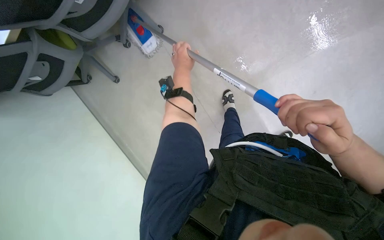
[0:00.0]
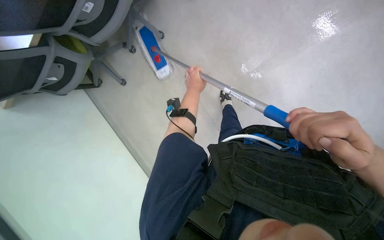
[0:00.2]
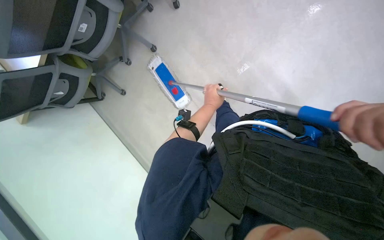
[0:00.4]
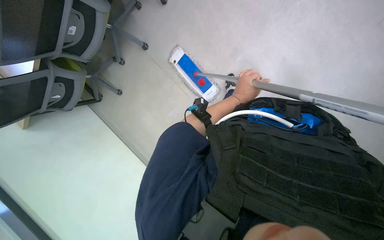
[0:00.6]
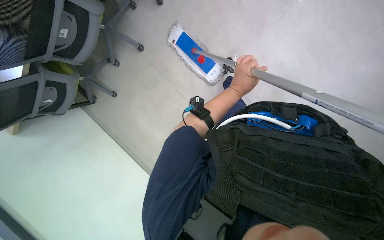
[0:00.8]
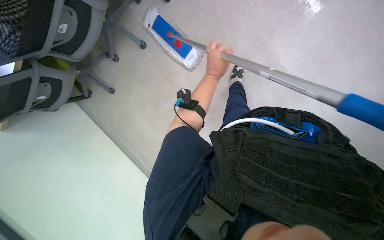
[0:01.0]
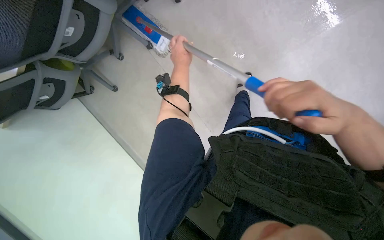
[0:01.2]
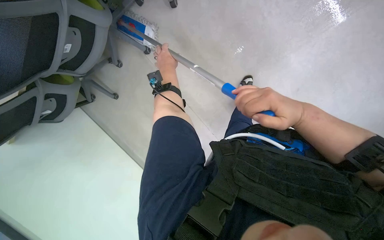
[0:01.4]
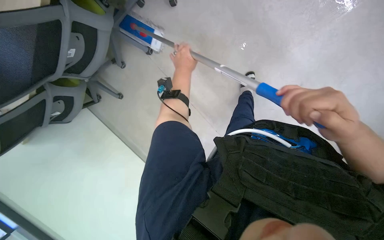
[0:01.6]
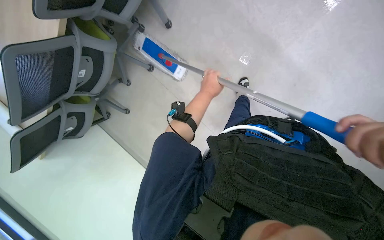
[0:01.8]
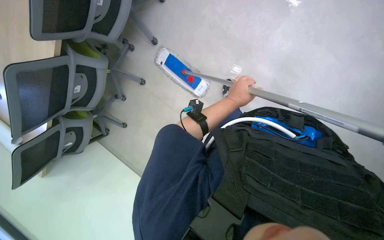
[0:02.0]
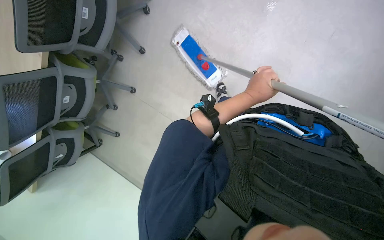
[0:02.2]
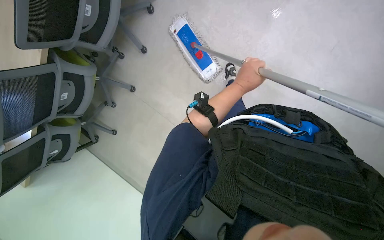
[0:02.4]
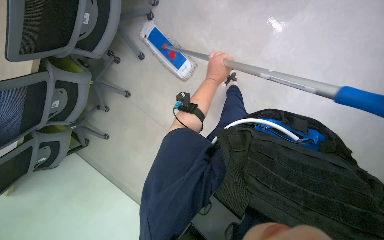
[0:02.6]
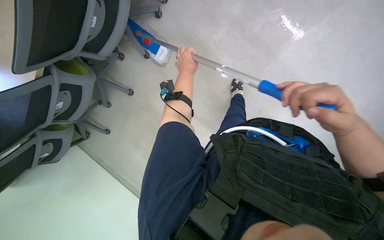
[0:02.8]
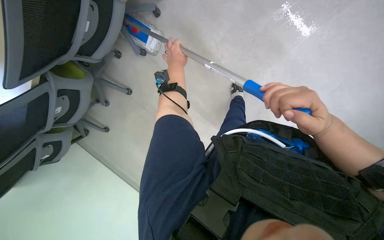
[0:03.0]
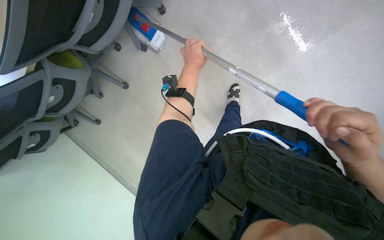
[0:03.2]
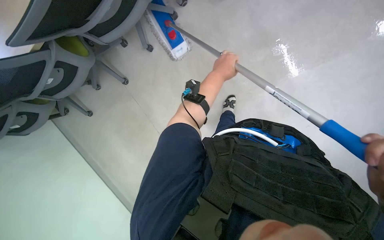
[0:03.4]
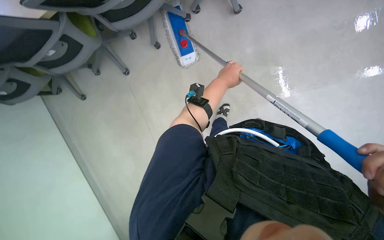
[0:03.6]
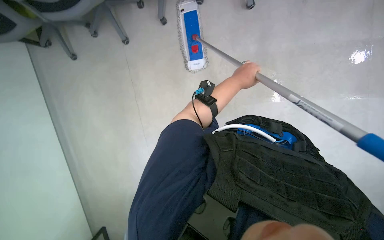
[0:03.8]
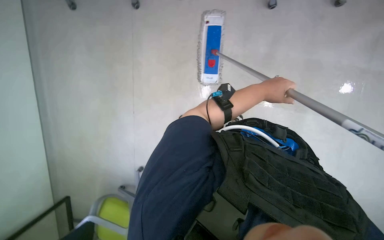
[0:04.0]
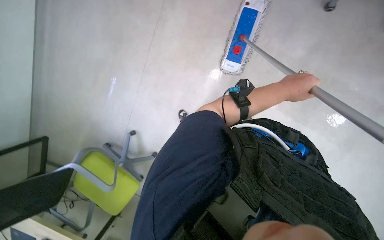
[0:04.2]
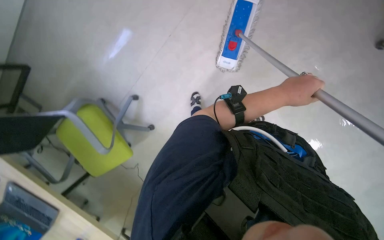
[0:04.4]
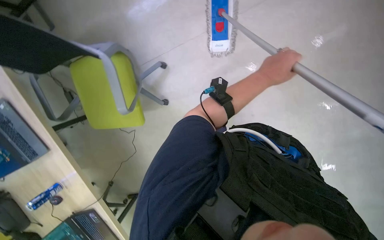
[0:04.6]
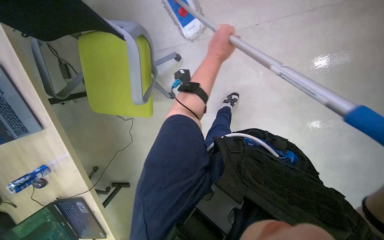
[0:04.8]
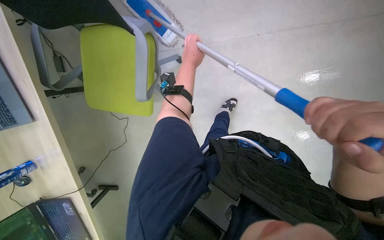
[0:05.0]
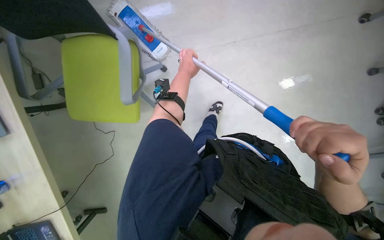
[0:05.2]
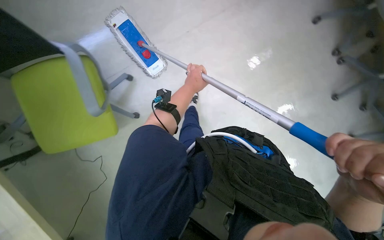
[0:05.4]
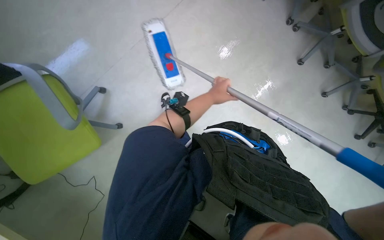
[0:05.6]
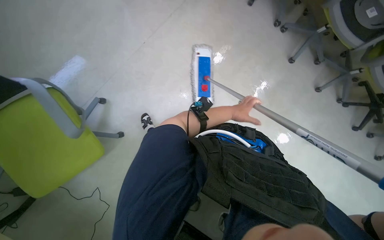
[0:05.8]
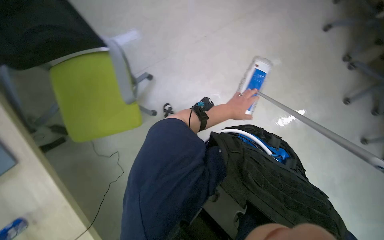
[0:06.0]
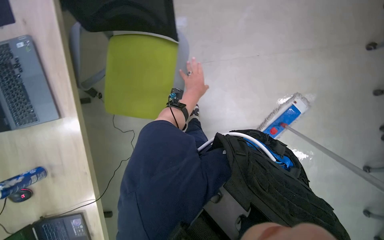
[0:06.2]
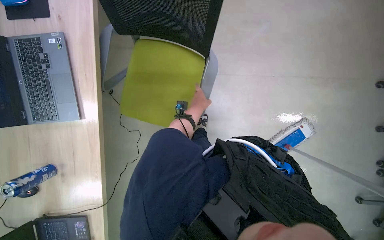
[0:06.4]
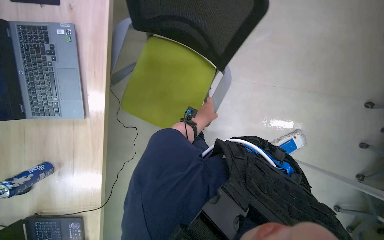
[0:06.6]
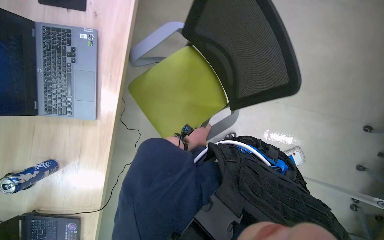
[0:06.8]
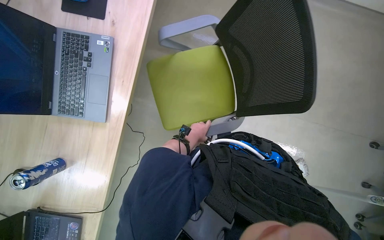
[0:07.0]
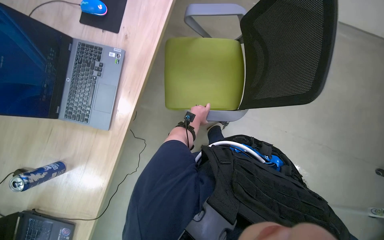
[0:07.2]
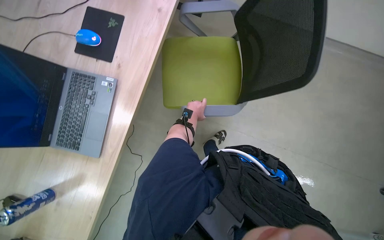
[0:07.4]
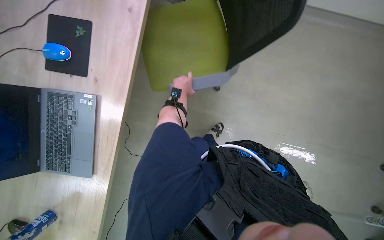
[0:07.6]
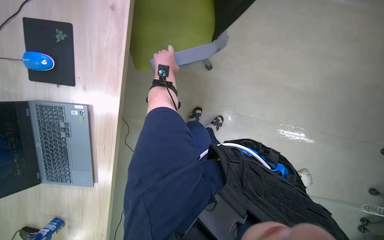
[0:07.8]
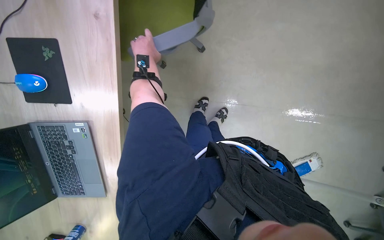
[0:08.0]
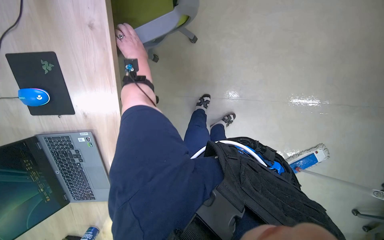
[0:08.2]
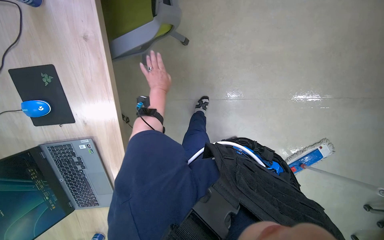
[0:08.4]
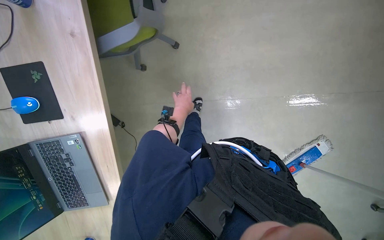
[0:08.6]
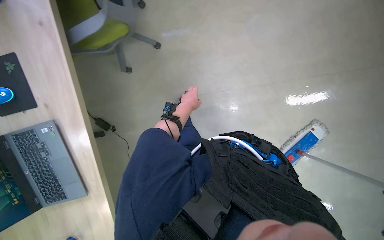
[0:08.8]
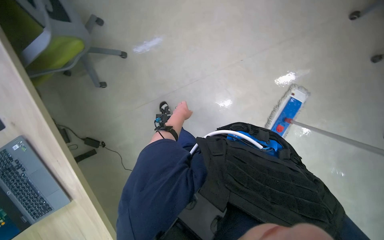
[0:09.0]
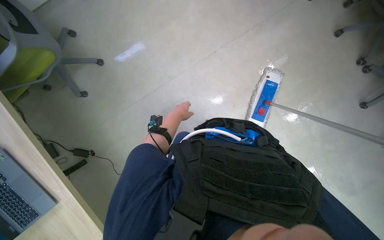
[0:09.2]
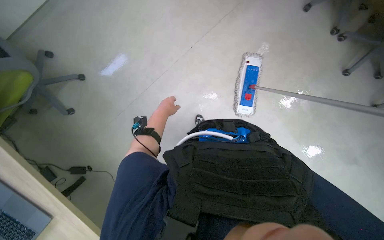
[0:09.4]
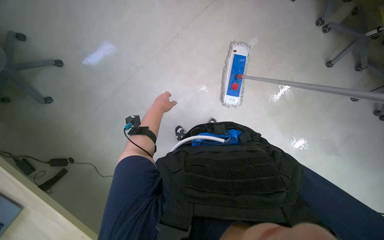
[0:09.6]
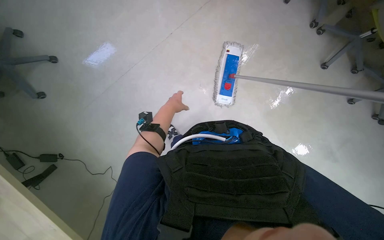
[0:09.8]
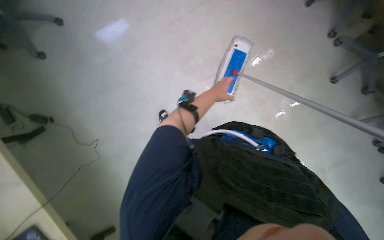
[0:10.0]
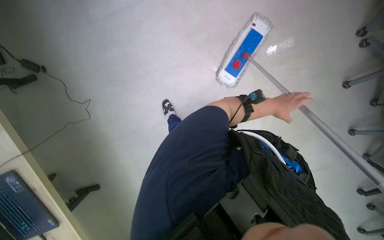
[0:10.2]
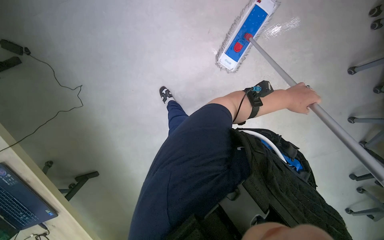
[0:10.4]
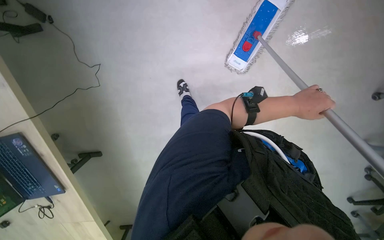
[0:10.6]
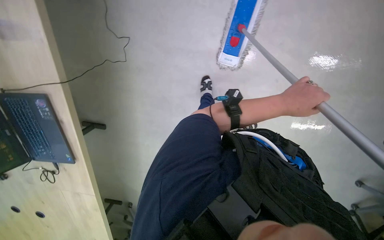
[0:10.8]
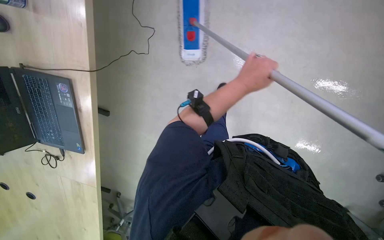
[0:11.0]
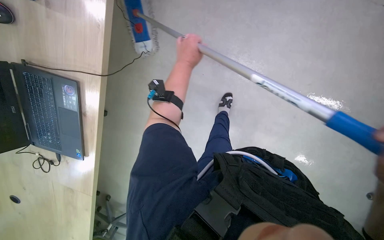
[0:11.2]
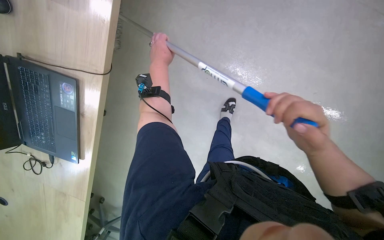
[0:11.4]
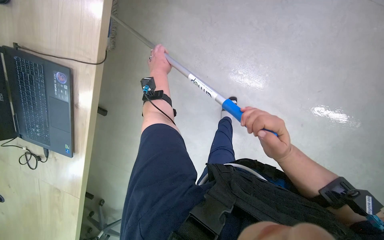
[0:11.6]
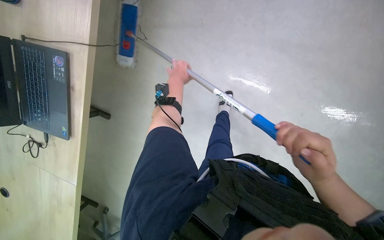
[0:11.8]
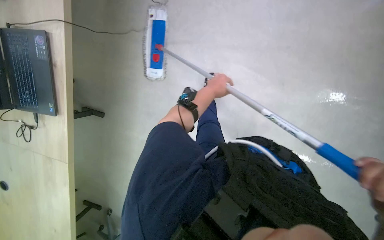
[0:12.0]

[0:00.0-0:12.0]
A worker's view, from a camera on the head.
Job: mopping floor.
The whole recording: Mopping office floor. The worker mops the office floor, moving chairs to access the area.
0:01.6 to 0:03.0: The left hand reaches about 25 cm to the right, then returns.
0:03.0 to 0:04.4: Everything in view rotates roughly 40 degrees clockwise.
0:04.4 to 0:06.0: The camera travels to the left, approximately 60 cm.
0:07.6 to 0:09.0: The scene turns about 25 degrees counterclockwise in the picture. The left hand is displaced down the picture by approximately 15 cm.
0:09.0 to 0:10.4: The camera pitches downward, by some 20 degrees.

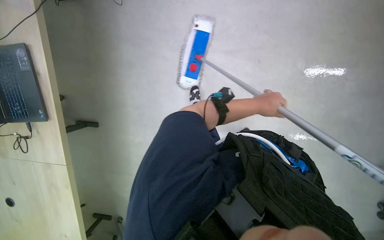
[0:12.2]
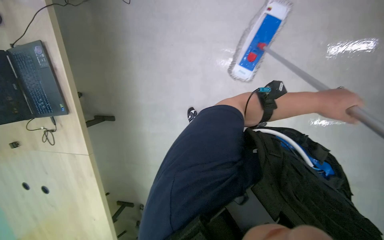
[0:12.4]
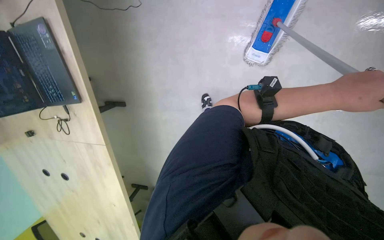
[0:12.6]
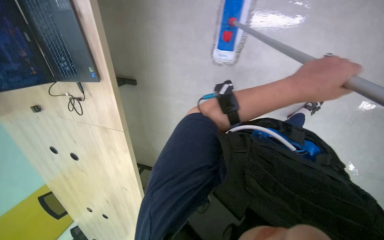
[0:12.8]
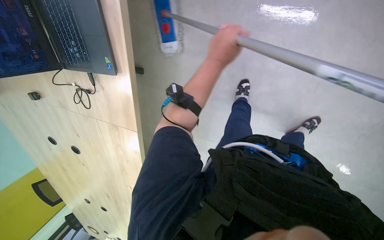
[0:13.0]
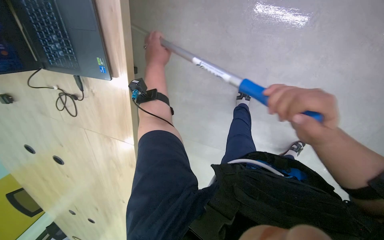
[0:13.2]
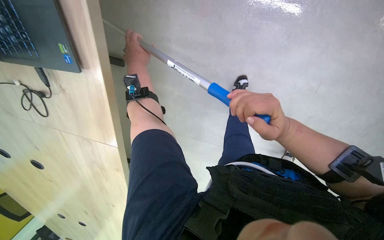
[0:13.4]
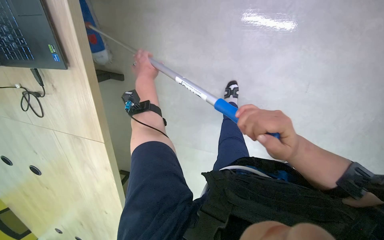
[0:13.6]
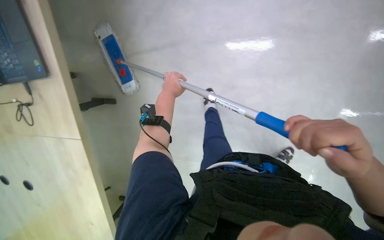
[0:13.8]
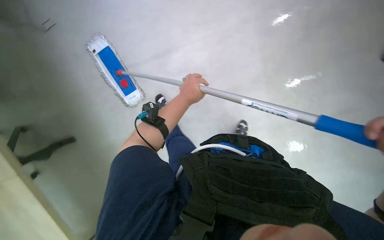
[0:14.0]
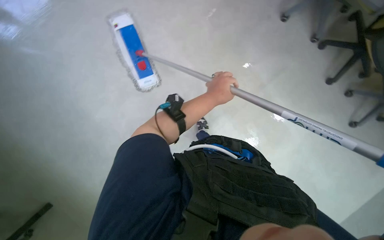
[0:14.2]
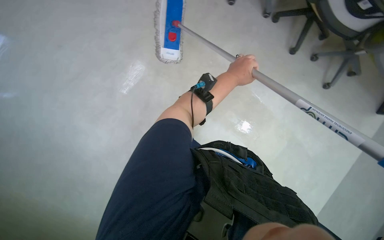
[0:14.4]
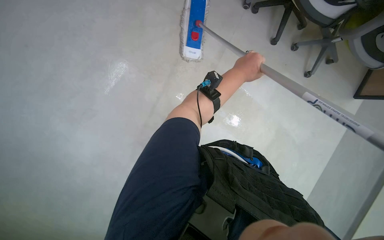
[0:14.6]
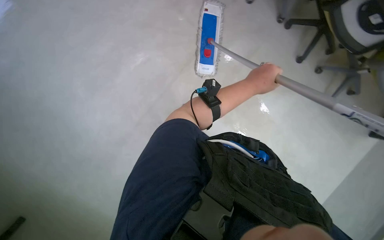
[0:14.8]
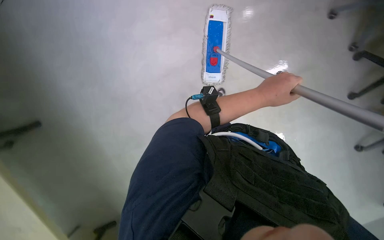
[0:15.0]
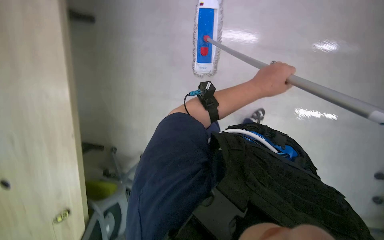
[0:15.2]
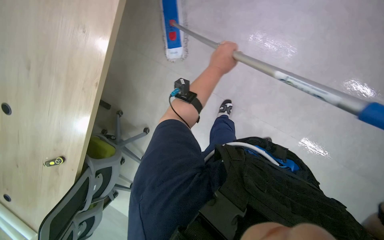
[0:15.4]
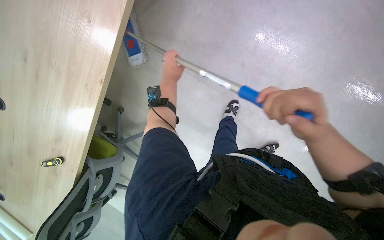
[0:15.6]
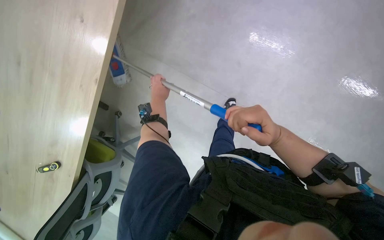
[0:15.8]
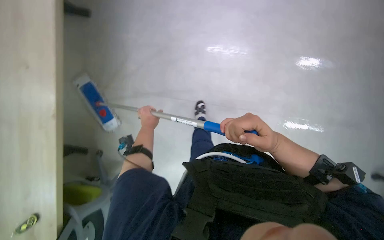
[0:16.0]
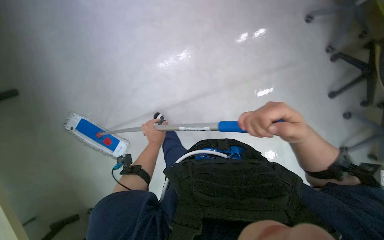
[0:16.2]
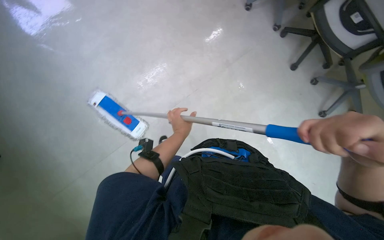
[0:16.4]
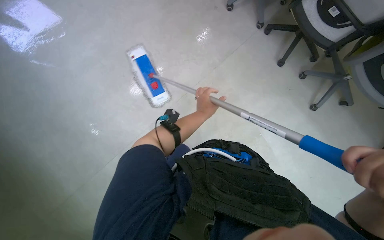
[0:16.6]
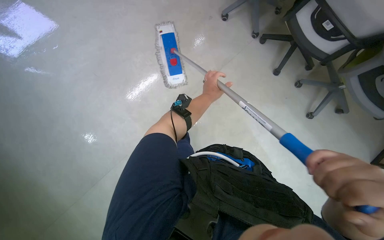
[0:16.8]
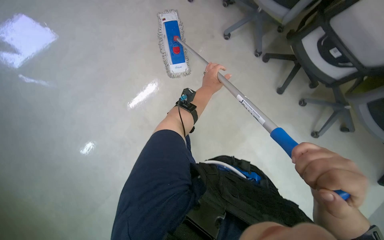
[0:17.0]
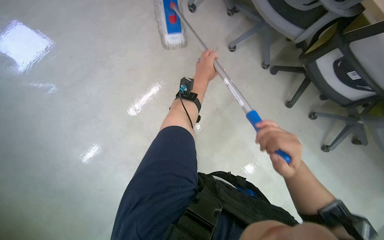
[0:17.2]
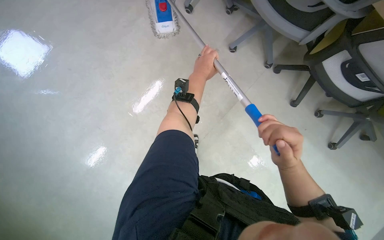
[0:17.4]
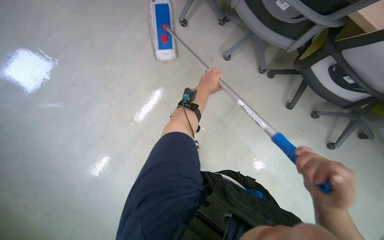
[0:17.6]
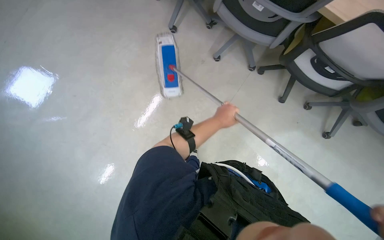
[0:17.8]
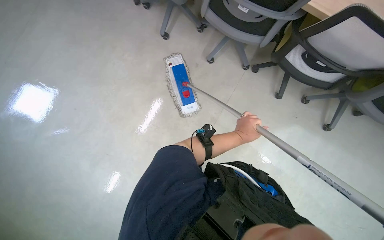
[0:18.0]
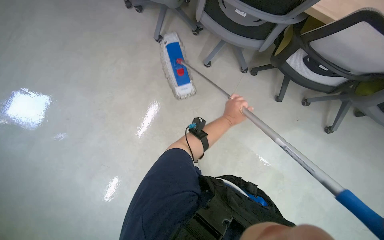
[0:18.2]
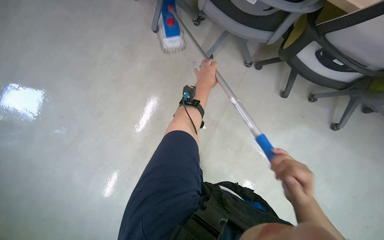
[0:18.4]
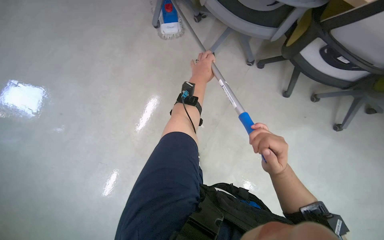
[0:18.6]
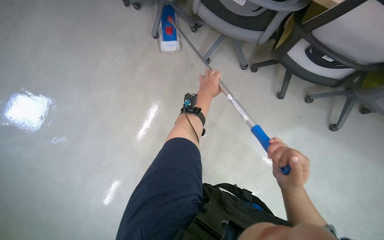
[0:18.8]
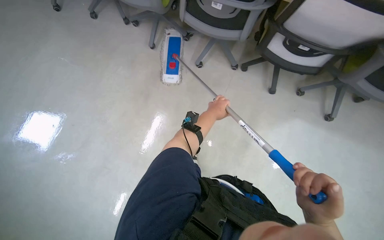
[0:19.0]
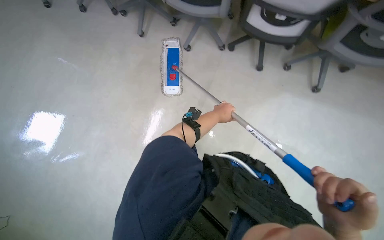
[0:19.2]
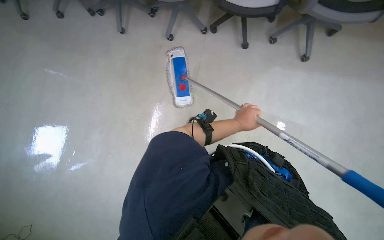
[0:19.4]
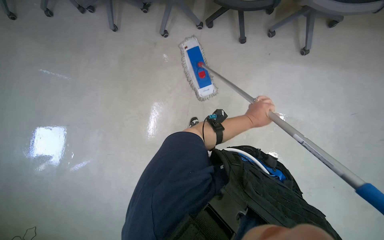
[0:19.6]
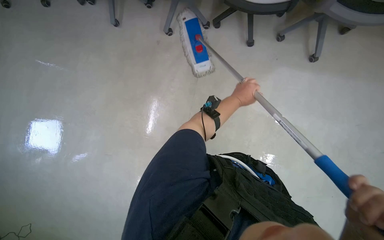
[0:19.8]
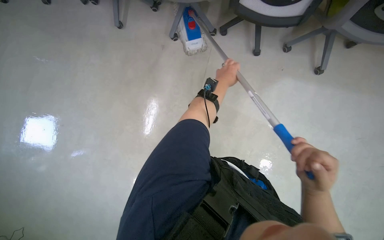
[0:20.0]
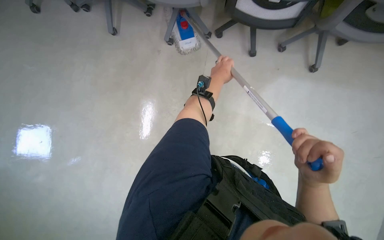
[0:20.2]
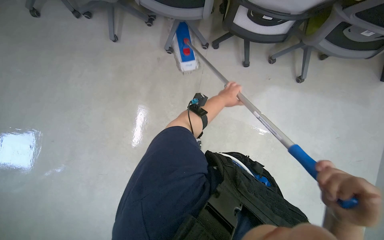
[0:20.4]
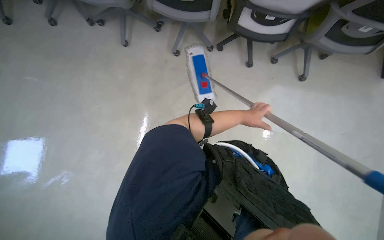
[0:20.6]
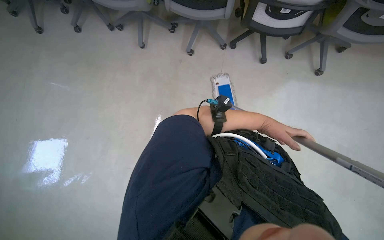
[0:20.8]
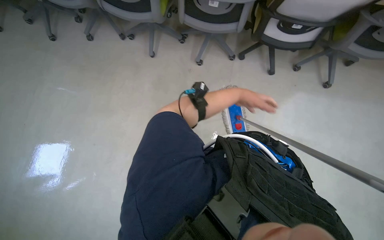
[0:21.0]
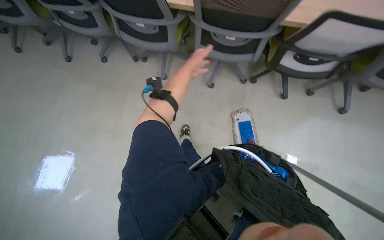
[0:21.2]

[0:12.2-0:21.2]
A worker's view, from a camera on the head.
Job: mopping floor.
The whole recording: Mopping office floor. The worker mops the office floor, moving chairs to access the area.
0:12.2 to 0:13.8: The camera pitches downward, by some 10 degrees.
0:13.8 to 0:15.2: The left hand goes approximately 15 cm nearer to the camera and to the right.
0:15.2 to 0:16.6: The left hand is displaced farther from the camera by some 15 cm.
0:16.6 to 0:18.2: The left hand travels to the right by approximately 20 cm, and reaches roughly 10 cm up the picture, then returns.
0:18.2 to 0:19.8: The camera is carried about 50 cm.
0:19.8 to 0:21.2: The camera pitches upward, by about 20 degrees. The left hand goes approximately 50 cm to the left and up the picture.
